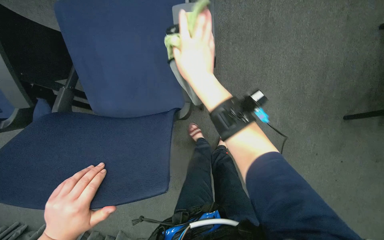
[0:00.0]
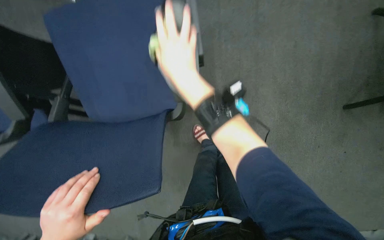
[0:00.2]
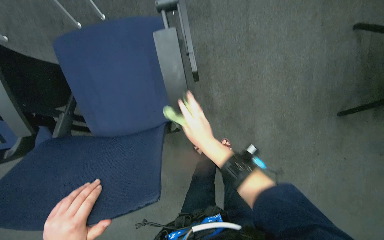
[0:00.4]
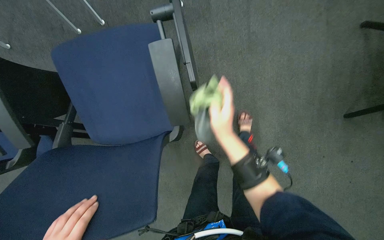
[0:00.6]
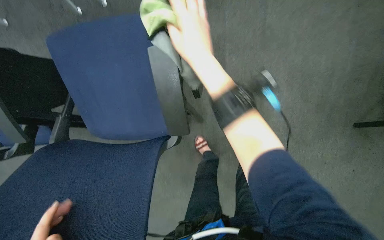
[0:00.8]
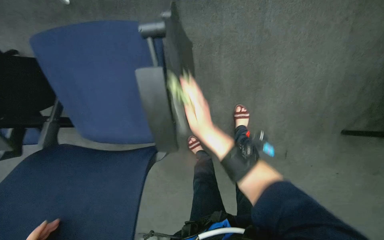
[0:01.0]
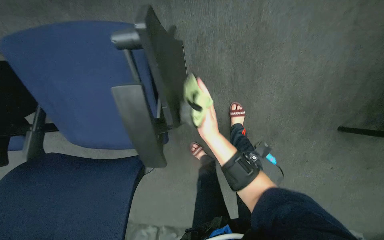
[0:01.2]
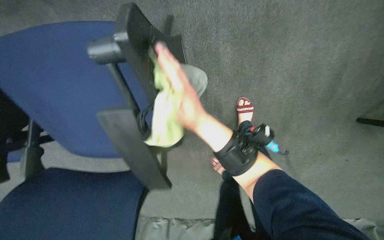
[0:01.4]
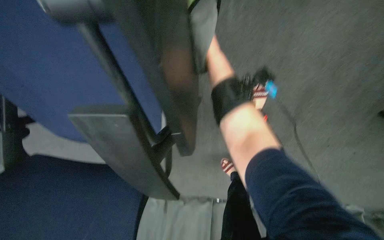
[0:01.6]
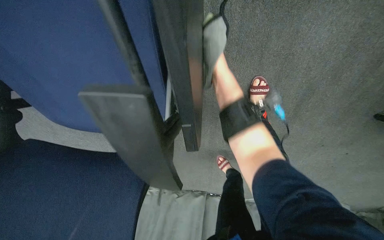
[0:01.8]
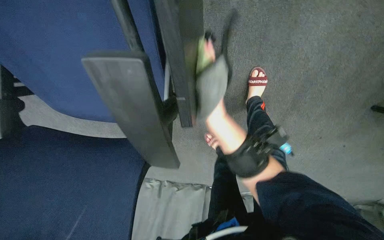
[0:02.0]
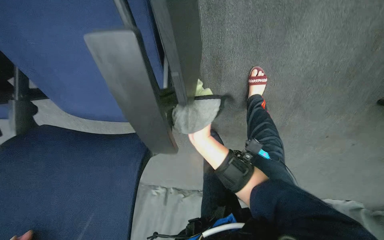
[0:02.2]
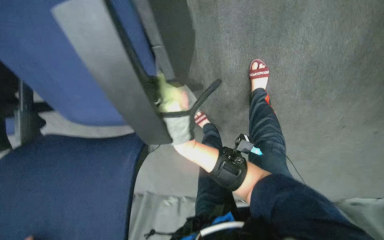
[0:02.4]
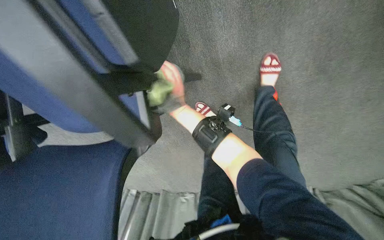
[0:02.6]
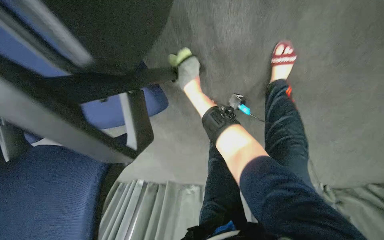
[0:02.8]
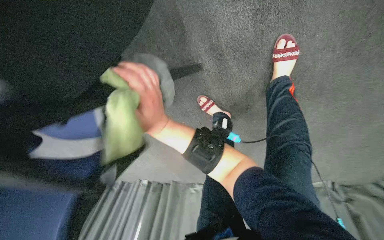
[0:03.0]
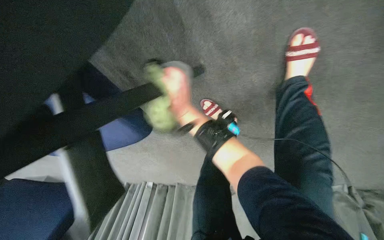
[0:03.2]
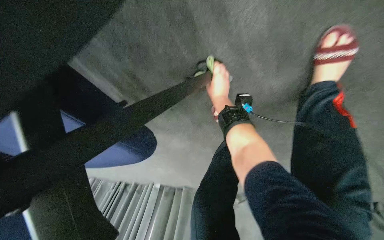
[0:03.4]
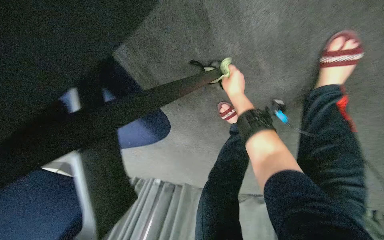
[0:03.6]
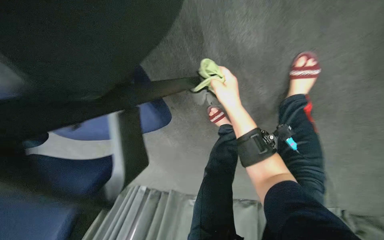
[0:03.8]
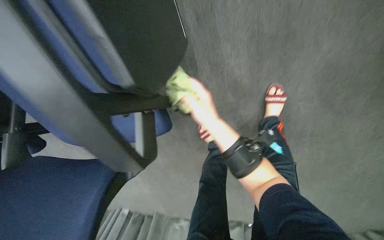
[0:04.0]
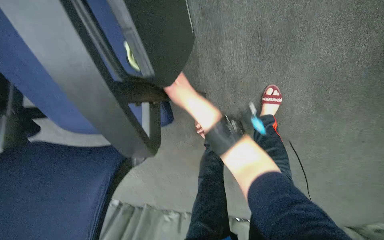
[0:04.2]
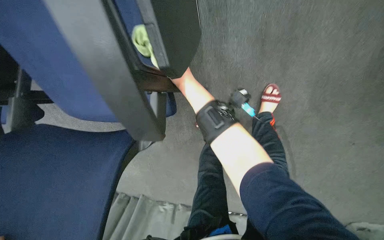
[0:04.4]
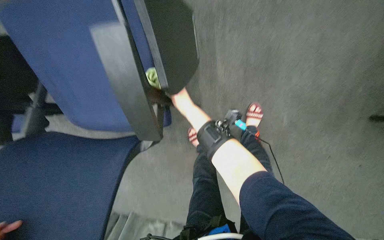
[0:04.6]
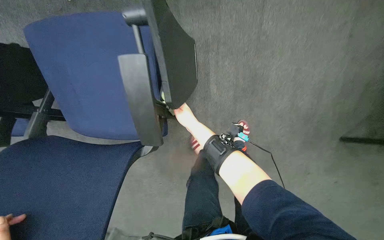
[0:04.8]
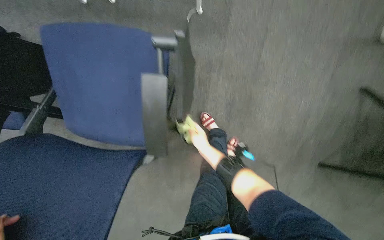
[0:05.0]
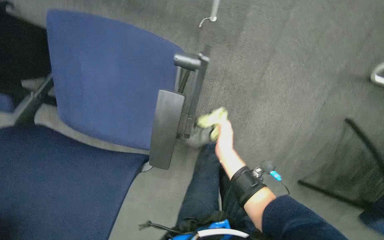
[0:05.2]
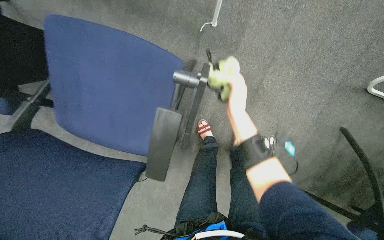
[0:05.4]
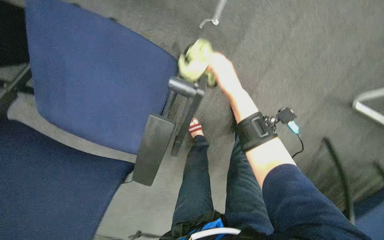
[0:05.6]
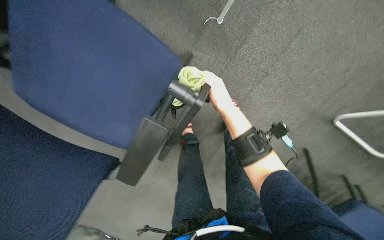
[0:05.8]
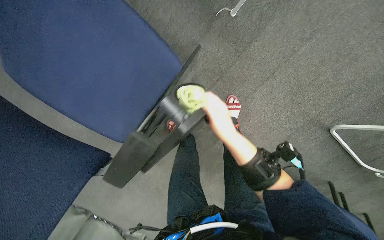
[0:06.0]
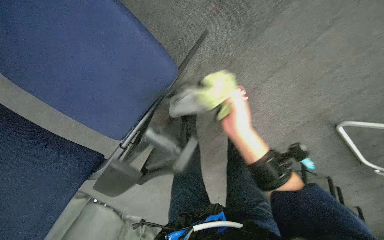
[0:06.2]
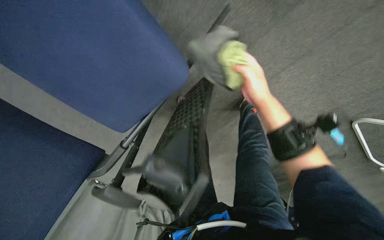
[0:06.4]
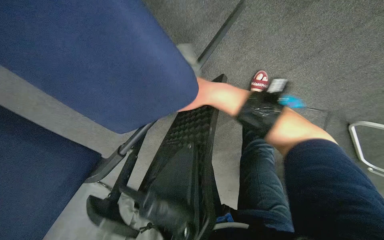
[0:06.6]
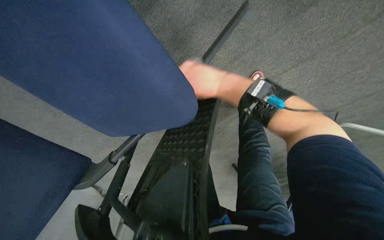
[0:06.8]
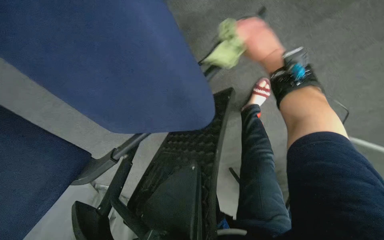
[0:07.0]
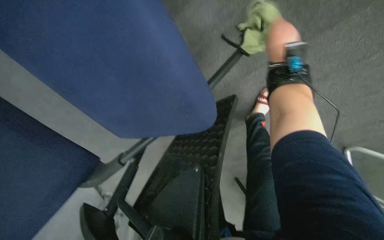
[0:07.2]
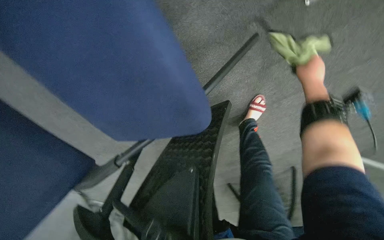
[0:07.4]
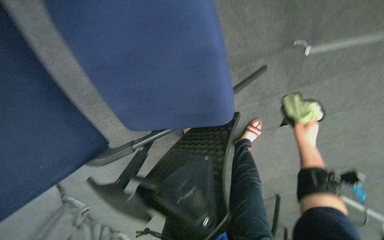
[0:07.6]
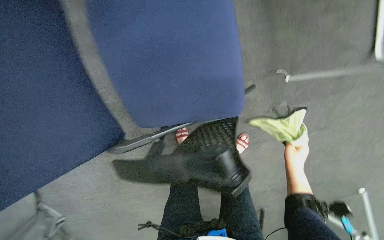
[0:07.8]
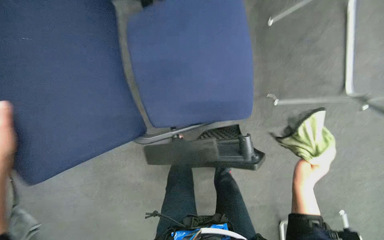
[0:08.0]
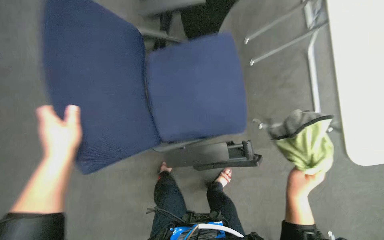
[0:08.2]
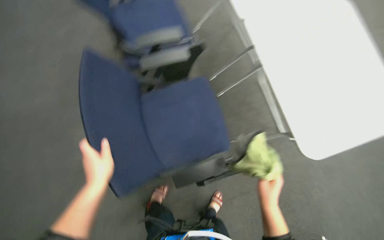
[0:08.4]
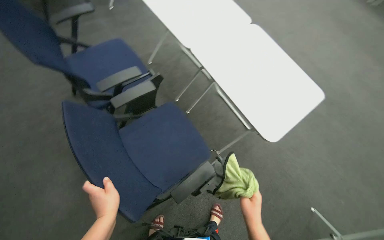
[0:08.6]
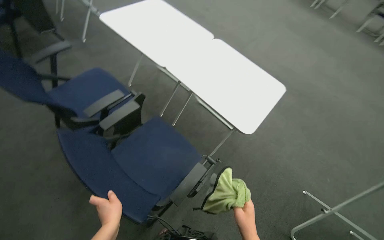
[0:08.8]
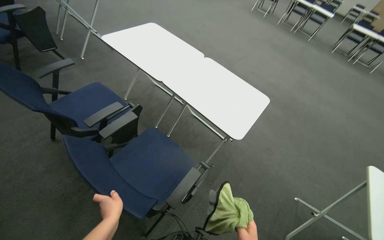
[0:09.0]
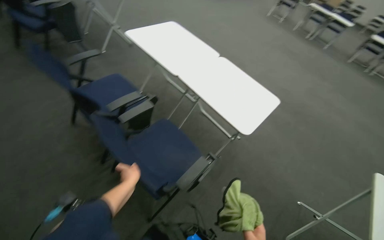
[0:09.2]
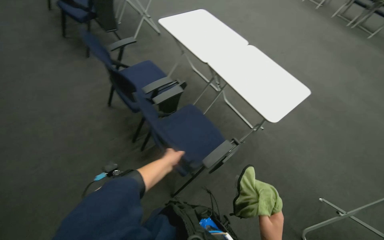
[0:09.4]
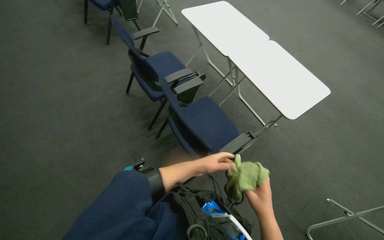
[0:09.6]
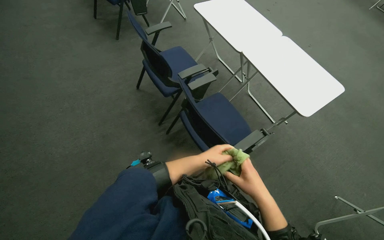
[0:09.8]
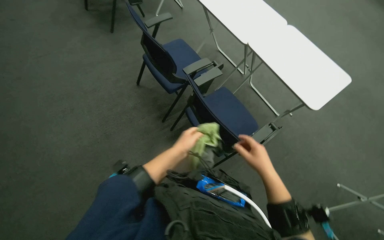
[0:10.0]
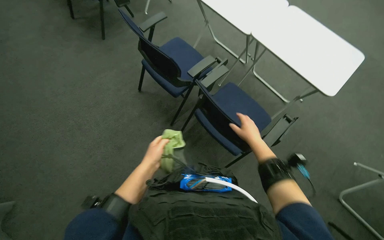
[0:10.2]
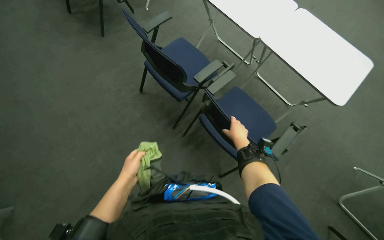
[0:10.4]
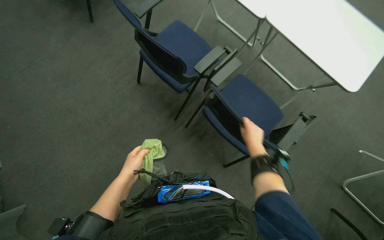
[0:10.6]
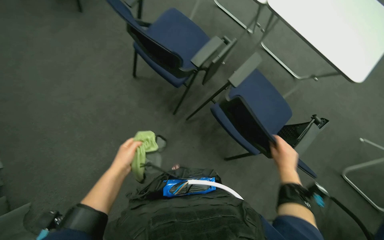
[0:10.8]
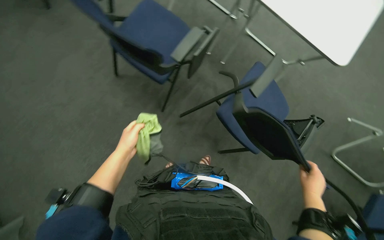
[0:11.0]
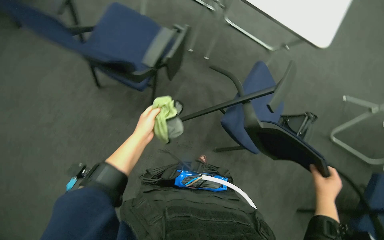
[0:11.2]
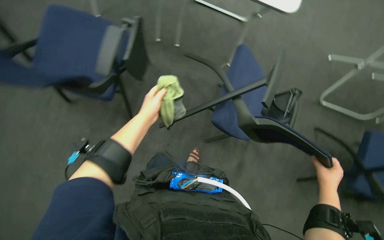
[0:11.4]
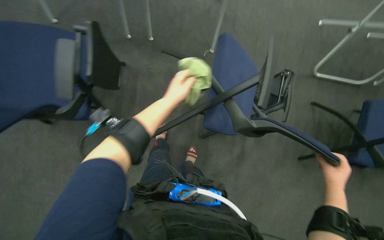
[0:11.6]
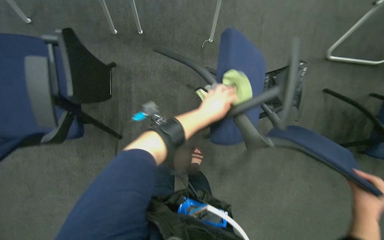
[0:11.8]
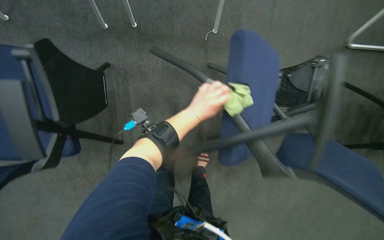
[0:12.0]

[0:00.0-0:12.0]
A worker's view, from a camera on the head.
Job: wiping surfaces.
The whole recording: Wiping conference room chairs. The worker wipes the blue chairs in the conference room with a cloth.
0:00.0 to 0:01.6: The view tilts roughly 20 degrees downward. The right hand swings up and down the picture, roughly 30 cm each way, with 3 reversals.
0:03.0 to 0:04.4: The left hand travels to the right and back again, roughly 15 cm each way.
0:04.4 to 0:06.0: The camera sweeps to the right, by some 25 degrees. The scene turns about 40 degrees clockwise in the picture.
0:06.0 to 0:07.6: The scene rotates clockwise by roughly 25 degrees. The left hand travels to the right by some 10 cm.
0:07.6 to 0:09.0: The camera is carried approximately 70 cm. The wearer looks some 45 degrees further to the right. The view tilts some 55 degrees upward.
0:09.0 to 0:10.4: The wearer moves to the left, about 50 cm. The wearer looks roughly 15 degrees further downward.
0:10.4 to 0:12.0: The head travels some 50 cm. The wearer looks roughly 35 degrees further downward. The scene turns roughly 45 degrees counterclockwise in the picture.

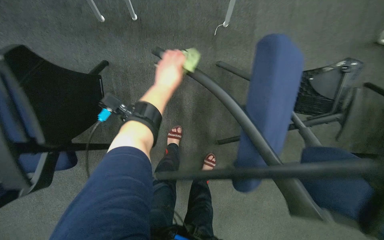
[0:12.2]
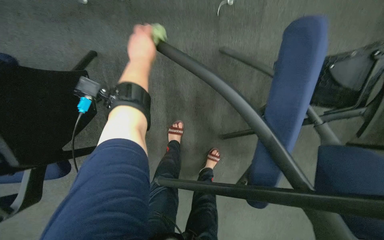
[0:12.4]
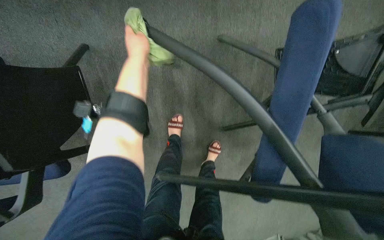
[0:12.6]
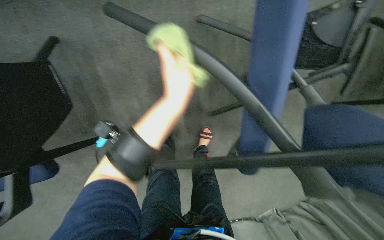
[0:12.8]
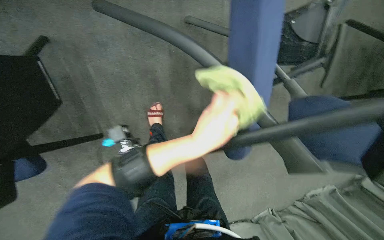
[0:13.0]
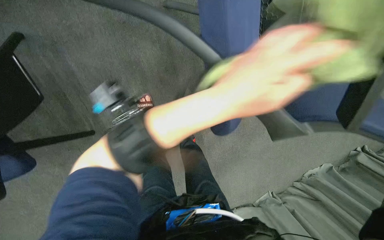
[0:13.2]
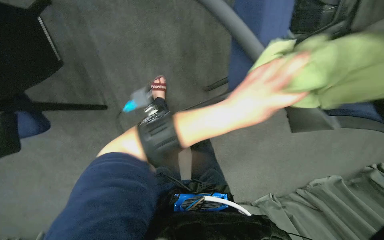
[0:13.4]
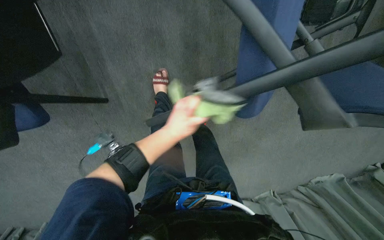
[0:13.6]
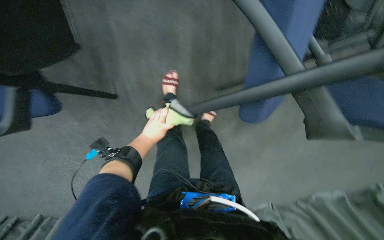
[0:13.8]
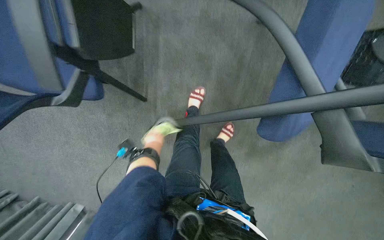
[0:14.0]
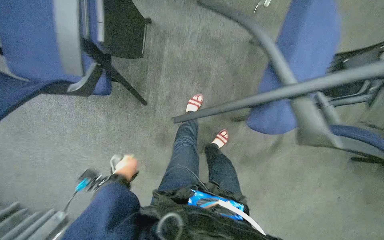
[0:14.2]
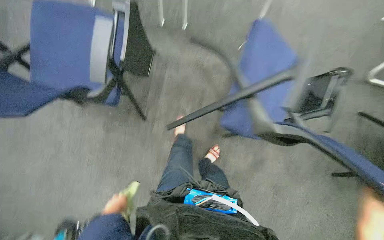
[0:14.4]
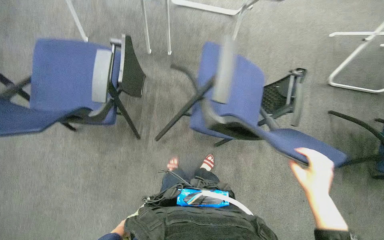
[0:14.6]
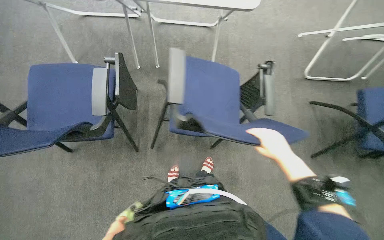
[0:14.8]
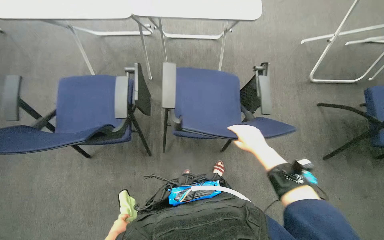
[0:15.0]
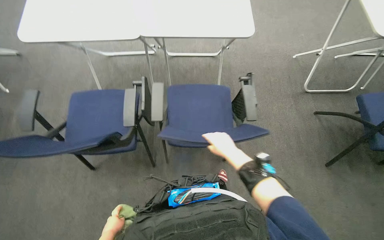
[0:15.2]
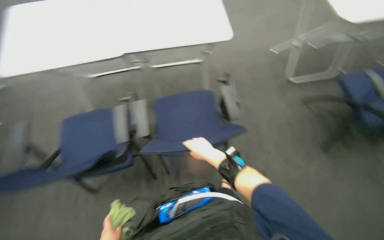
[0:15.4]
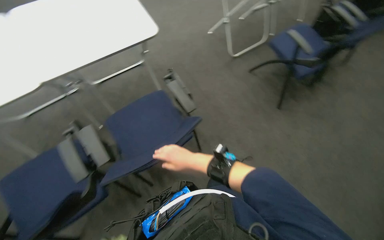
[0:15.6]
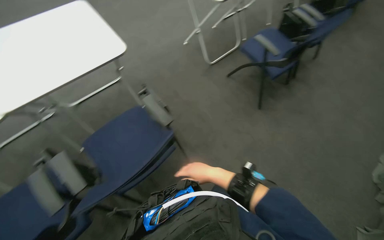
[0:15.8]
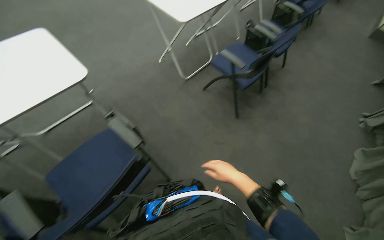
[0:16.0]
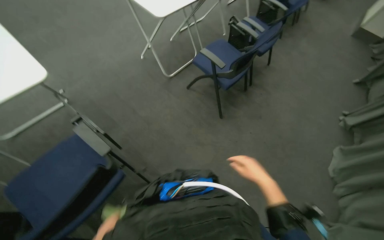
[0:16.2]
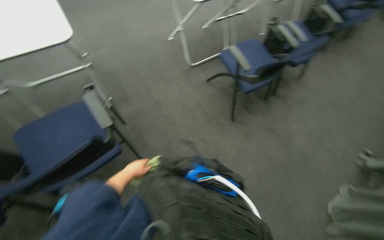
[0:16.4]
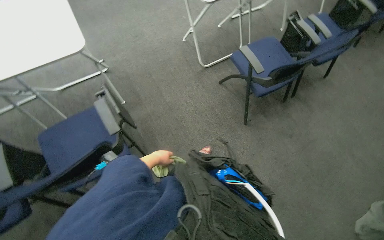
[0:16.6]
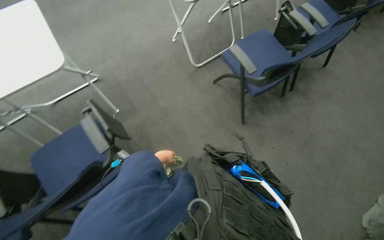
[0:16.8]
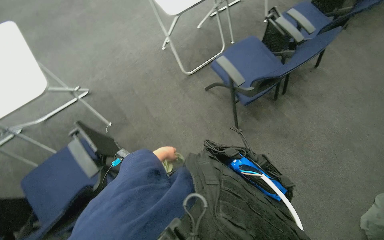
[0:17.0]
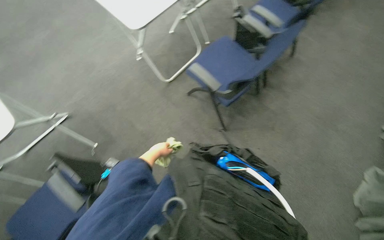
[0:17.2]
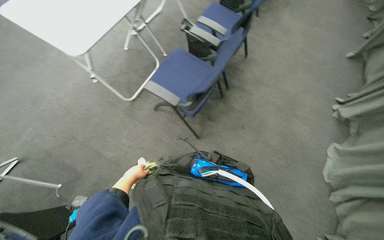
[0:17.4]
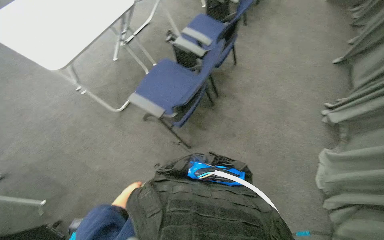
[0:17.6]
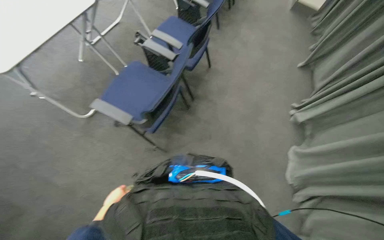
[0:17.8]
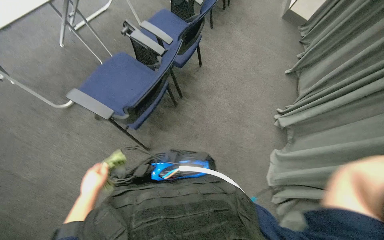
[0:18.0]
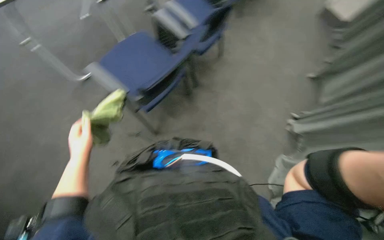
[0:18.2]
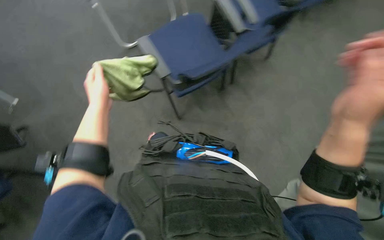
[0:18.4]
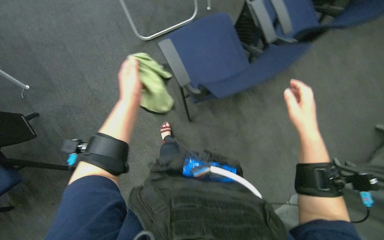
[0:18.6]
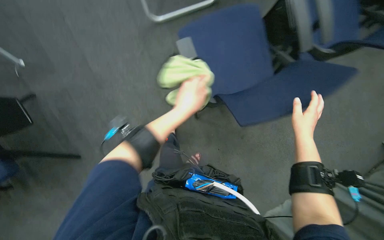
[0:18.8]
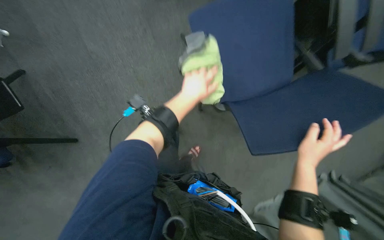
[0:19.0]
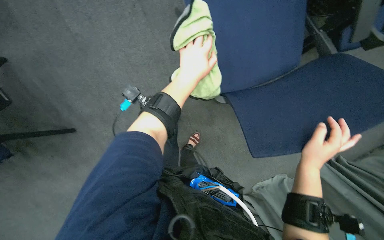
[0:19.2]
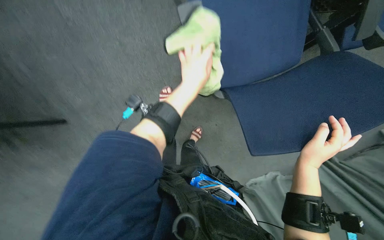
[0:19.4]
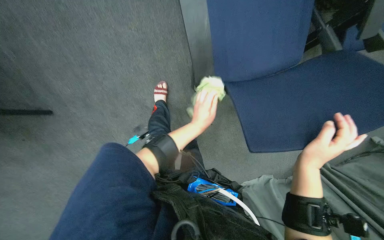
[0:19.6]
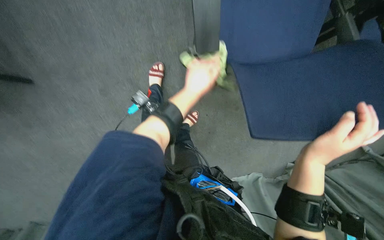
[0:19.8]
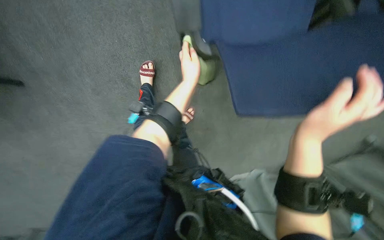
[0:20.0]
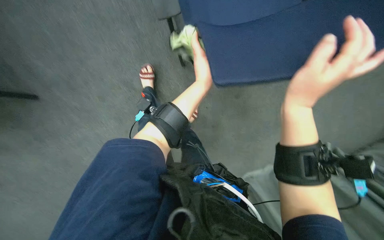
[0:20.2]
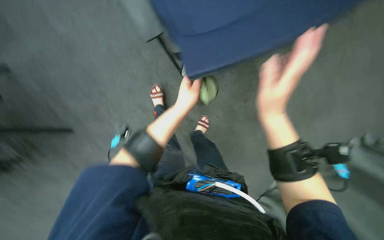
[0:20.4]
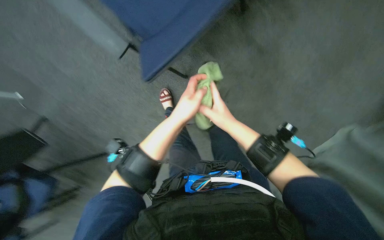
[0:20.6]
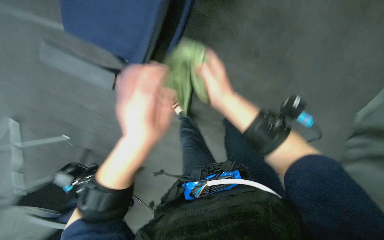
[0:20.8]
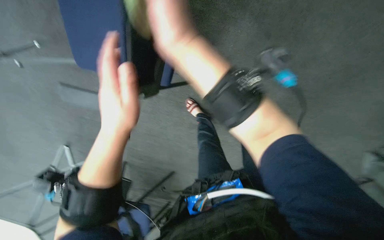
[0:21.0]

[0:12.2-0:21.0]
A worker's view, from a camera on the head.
Job: wiping surfaces.
The whole recording: Wiping conference room chairs. The worker wipes the blue chairs in the conference room with a cloth.
0:12.2 to 0:13.6: The wearer looks some 20 degrees further downward.
0:13.6 to 0:15.2: The camera is carried some 50 cm. The wearer looks some 40 degrees further upward.
0:15.2 to 0:16.6: The camera is carried approximately 50 cm. The wearer looks about 30 degrees further to the right.
0:16.6 to 0:18.0: The camera travels about 40 cm. The head rotates approximately 35 degrees to the right.
0:19.6 to 0:21.0: The view pans to the left by some 25 degrees. The scene rotates counterclockwise by roughly 50 degrees.
